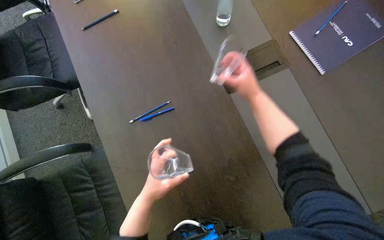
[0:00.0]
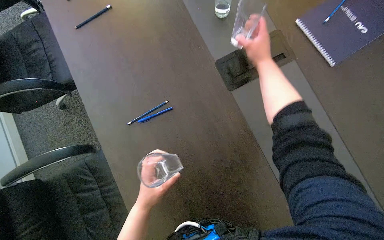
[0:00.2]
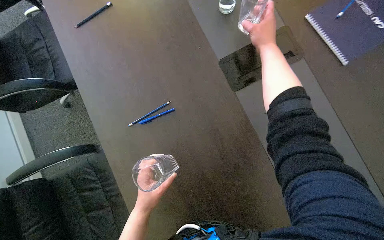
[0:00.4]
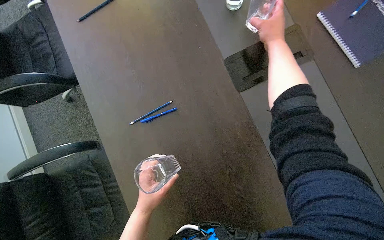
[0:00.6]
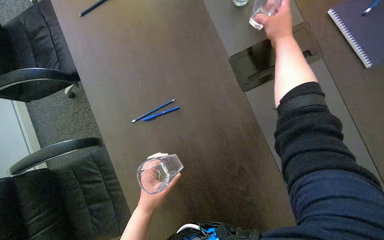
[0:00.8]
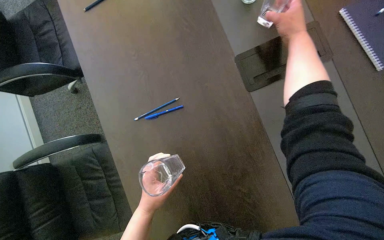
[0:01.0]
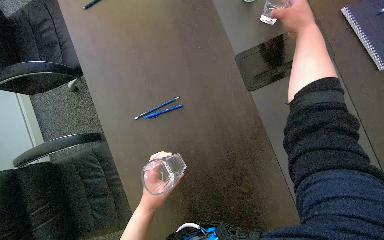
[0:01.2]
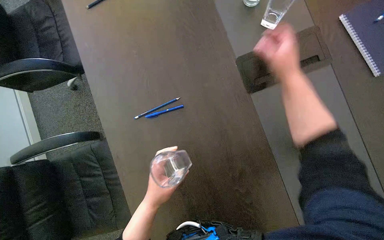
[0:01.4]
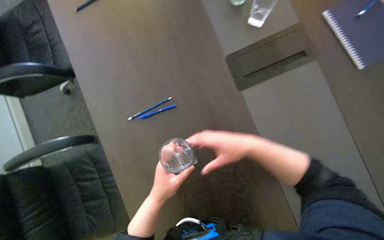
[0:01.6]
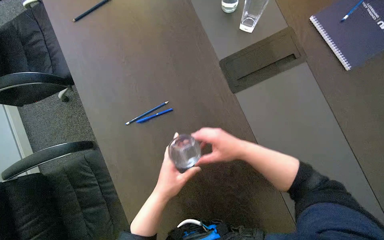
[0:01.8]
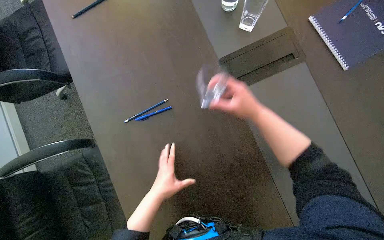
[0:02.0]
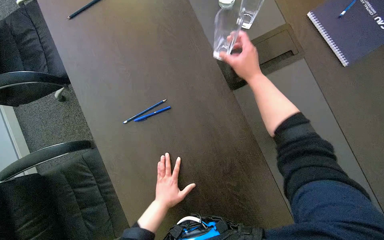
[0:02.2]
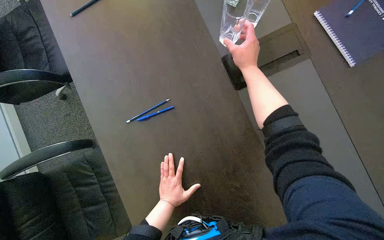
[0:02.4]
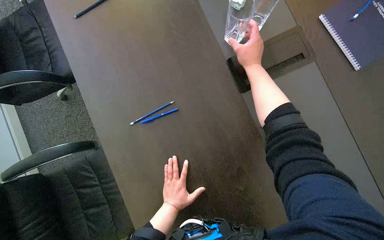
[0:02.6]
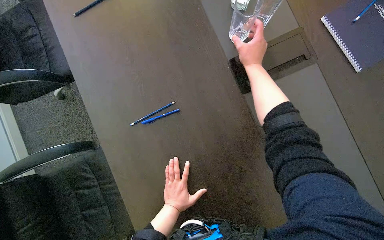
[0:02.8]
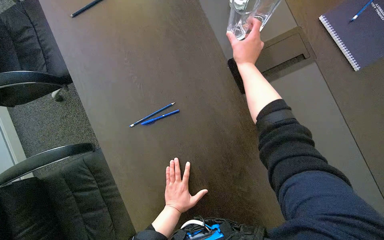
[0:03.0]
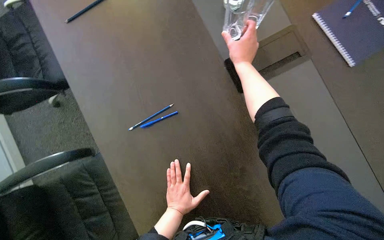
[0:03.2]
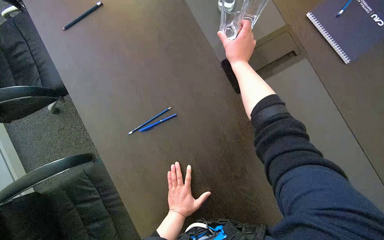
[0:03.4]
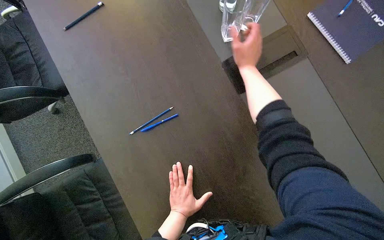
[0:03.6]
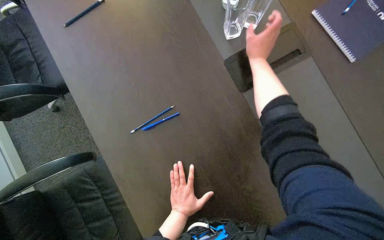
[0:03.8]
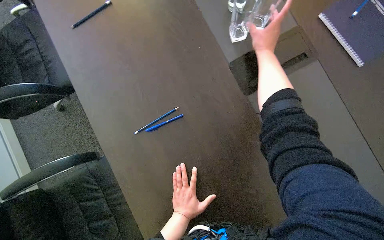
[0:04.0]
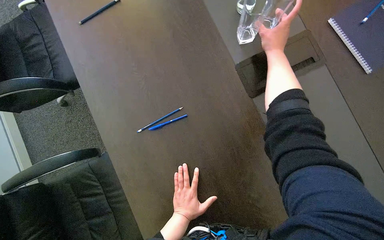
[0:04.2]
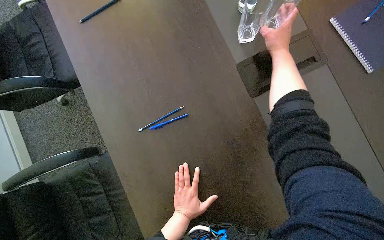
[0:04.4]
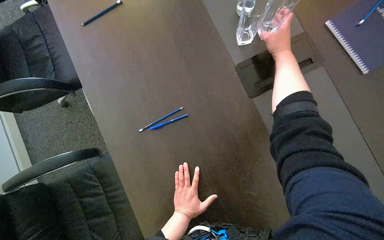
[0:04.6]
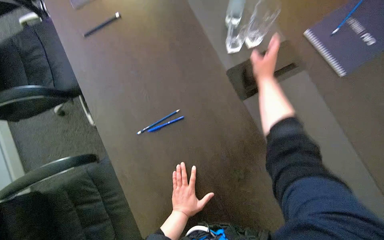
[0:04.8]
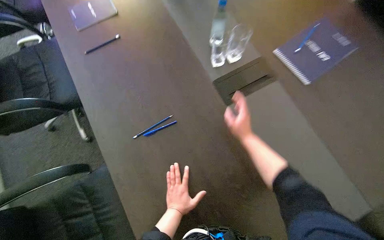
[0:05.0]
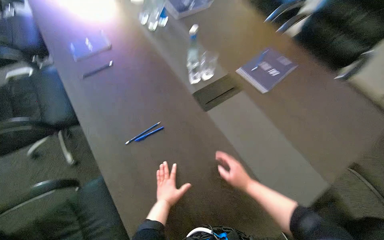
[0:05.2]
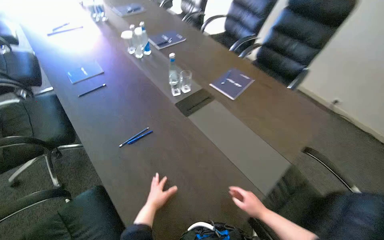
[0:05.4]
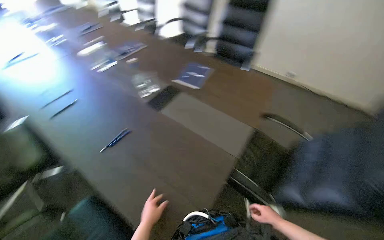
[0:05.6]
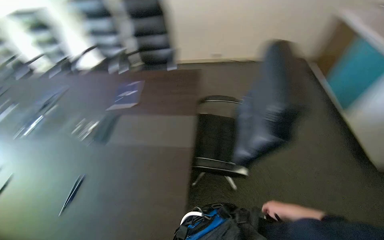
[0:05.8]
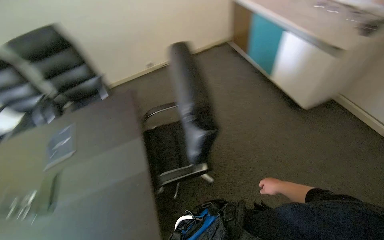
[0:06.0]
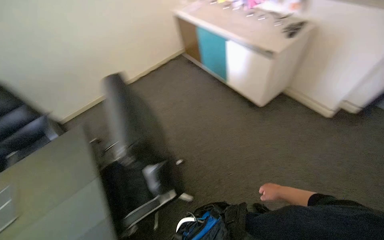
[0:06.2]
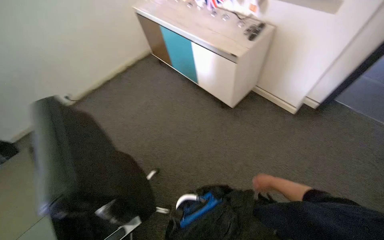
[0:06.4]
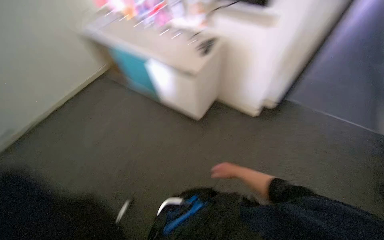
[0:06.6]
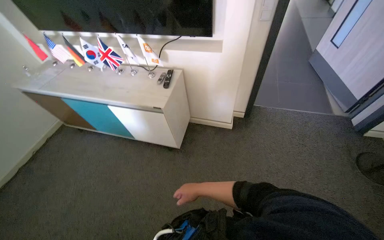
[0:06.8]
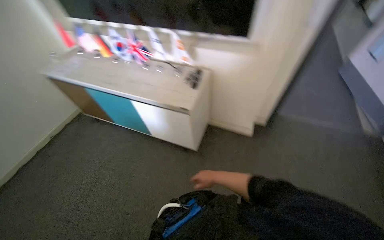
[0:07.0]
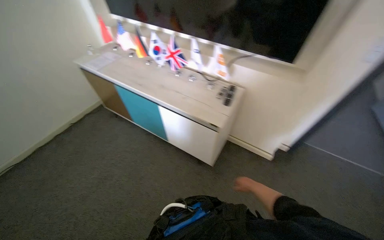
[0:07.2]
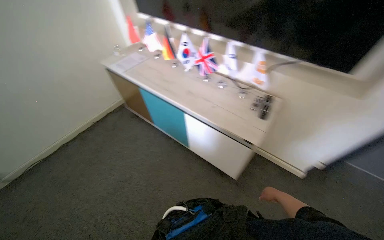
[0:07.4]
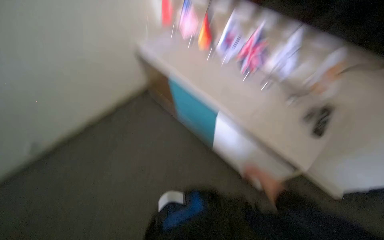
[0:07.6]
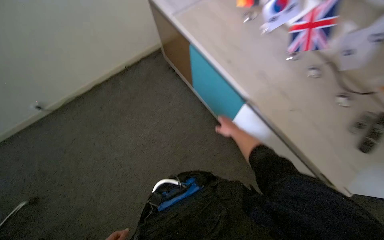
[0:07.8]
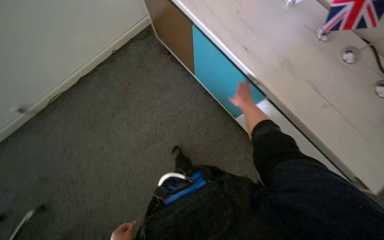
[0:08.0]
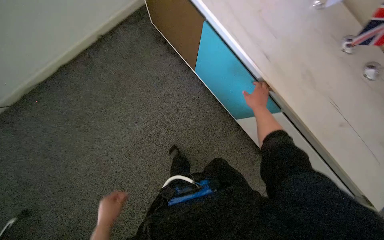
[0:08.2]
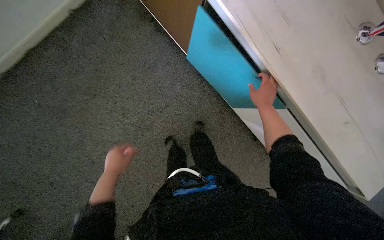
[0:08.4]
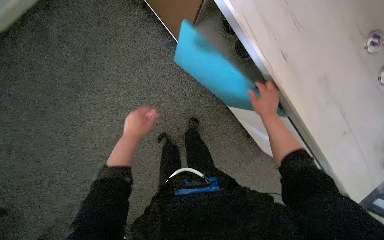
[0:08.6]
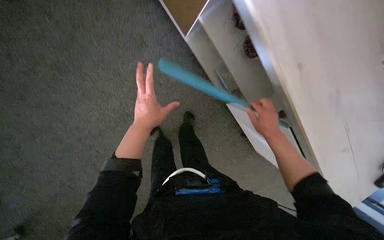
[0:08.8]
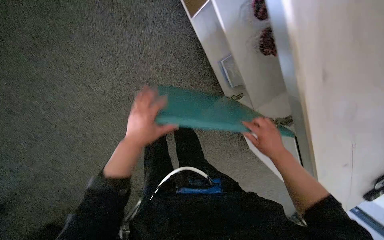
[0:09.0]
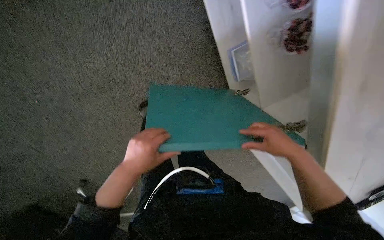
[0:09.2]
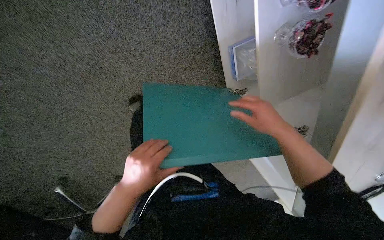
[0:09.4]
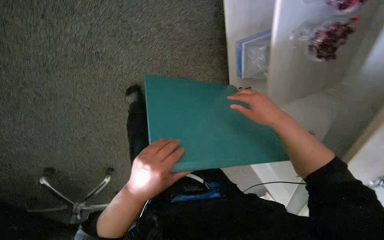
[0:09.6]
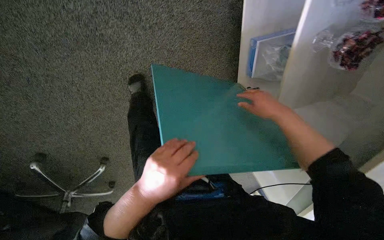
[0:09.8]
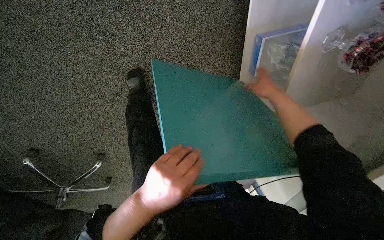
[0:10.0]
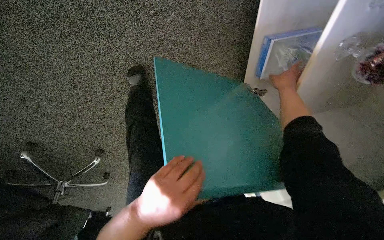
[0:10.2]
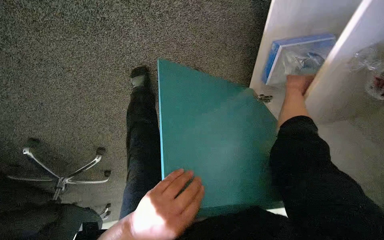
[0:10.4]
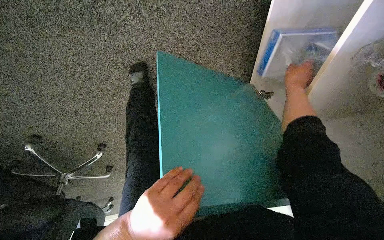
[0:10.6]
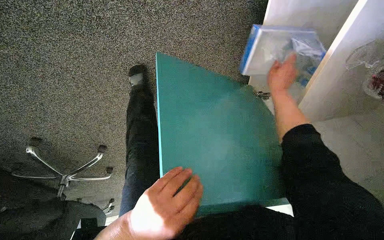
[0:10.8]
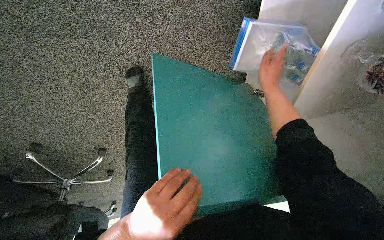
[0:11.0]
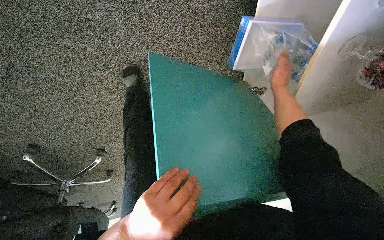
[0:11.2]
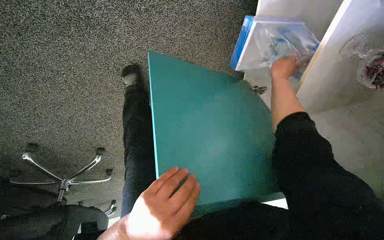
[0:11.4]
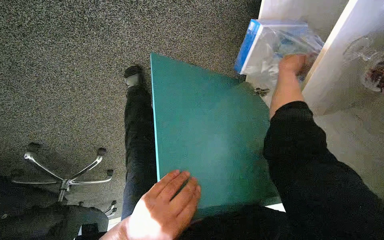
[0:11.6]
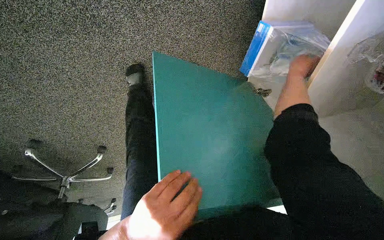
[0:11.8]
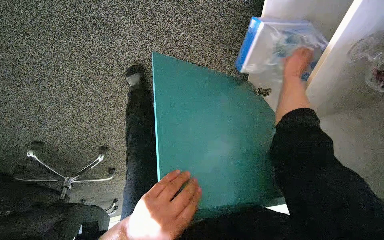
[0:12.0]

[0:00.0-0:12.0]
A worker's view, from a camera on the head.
Job: organizing items.
The whole recording: Organizing items in cabinet. The worker opens a cabinet, takes out and puts back a folder and a plastic bag with items.
0:01.6 to 0:03.0: The right hand heads up the picture and farther from the camera, covering roughly 30 cm, while the left hand travels farther from the camera by some 10 cm.
0:04.4 to 0:06.0: The camera is carried roughly 1 m. The head turns to the right by about 90 degrees. The view tips upward by approximately 35 degrees.
0:06.0 to 0:07.6: The head travels roughly 1 m. The wearer looks some 25 degrees further to the right.
0:07.6 to 0:09.0: The wearer moves about 80 cm. The camera is aimed roughly 25 degrees further to the right. The camera pitches downward, by roughly 40 degrees.
0:09.0 to 0:10.4: The wearer looks some 20 degrees further downward. The left hand shifts about 15 cm down the picture, while the right hand is displaced up the picture by about 40 cm.
0:10.4 to 0:12.0: The right hand travels to the left and back again, roughly 5 cm each way.

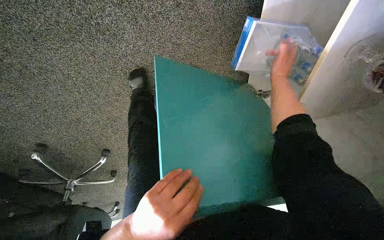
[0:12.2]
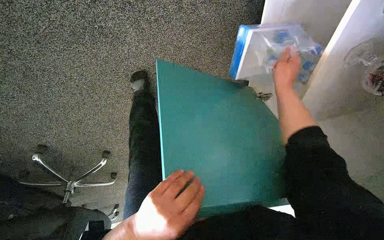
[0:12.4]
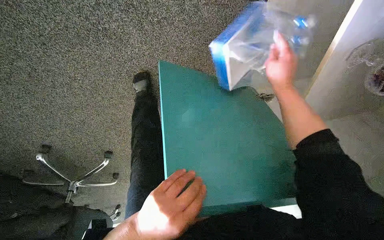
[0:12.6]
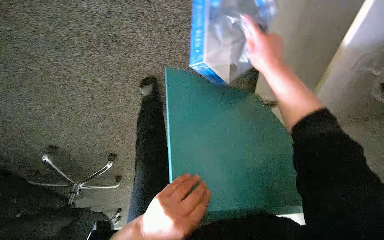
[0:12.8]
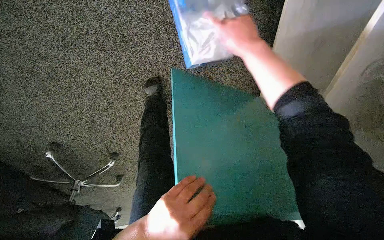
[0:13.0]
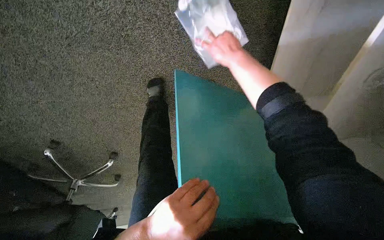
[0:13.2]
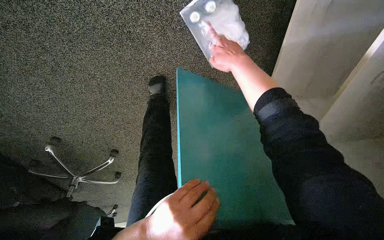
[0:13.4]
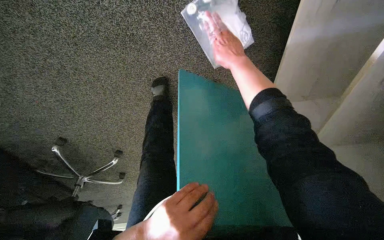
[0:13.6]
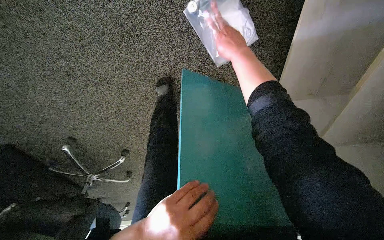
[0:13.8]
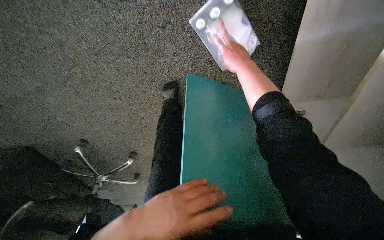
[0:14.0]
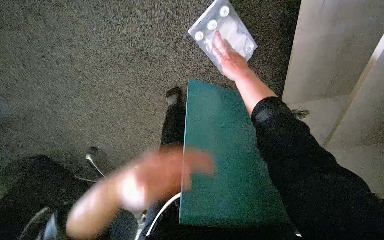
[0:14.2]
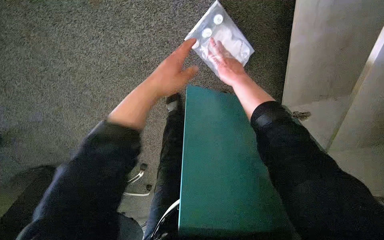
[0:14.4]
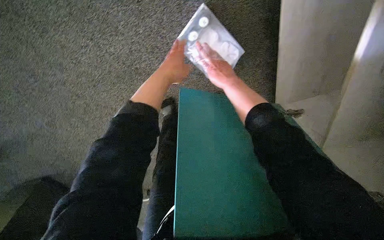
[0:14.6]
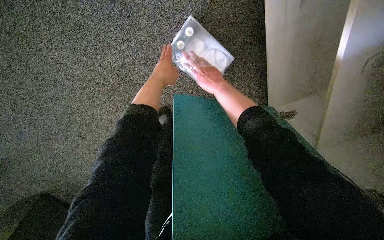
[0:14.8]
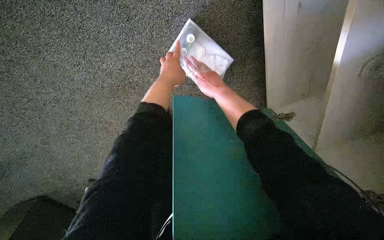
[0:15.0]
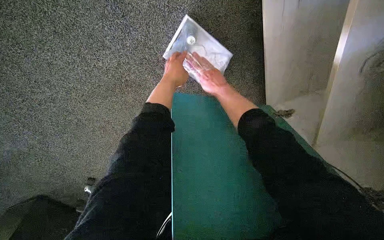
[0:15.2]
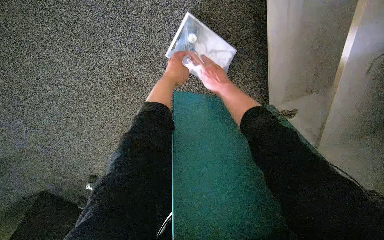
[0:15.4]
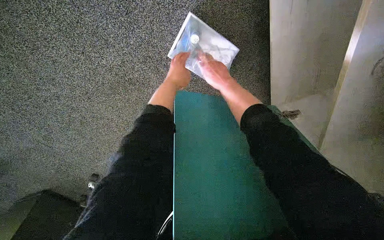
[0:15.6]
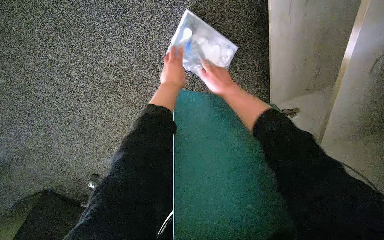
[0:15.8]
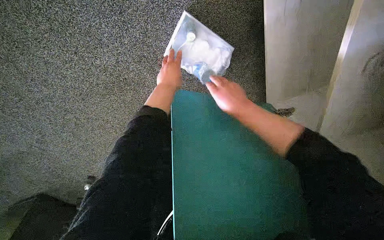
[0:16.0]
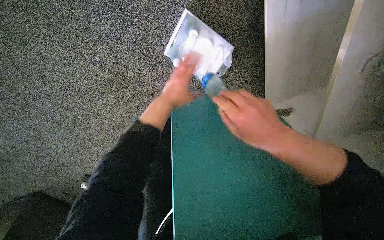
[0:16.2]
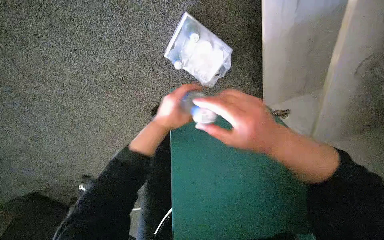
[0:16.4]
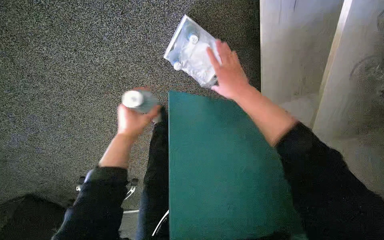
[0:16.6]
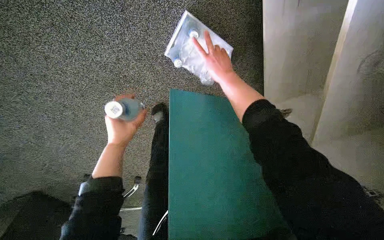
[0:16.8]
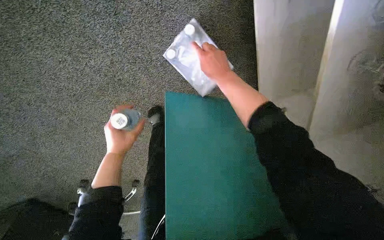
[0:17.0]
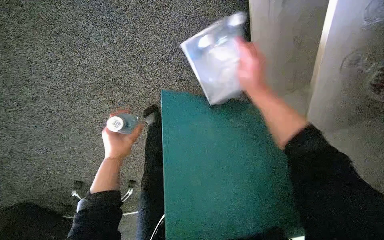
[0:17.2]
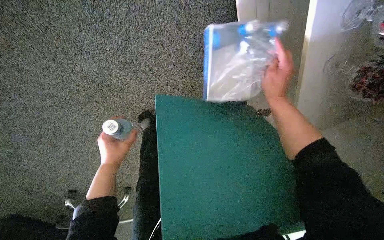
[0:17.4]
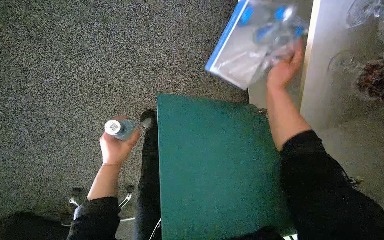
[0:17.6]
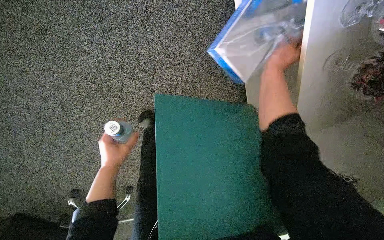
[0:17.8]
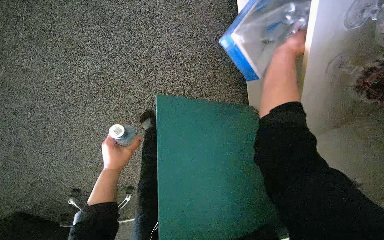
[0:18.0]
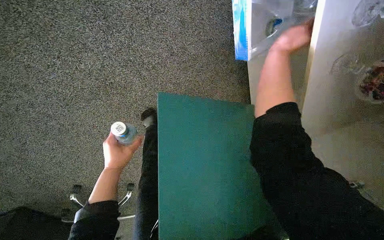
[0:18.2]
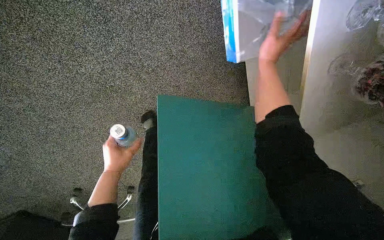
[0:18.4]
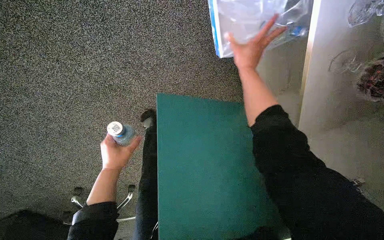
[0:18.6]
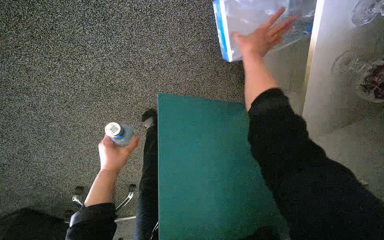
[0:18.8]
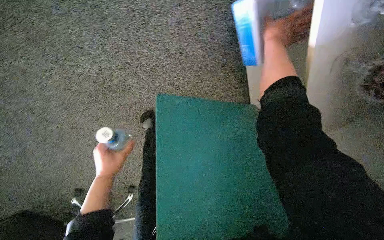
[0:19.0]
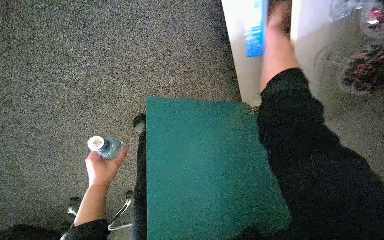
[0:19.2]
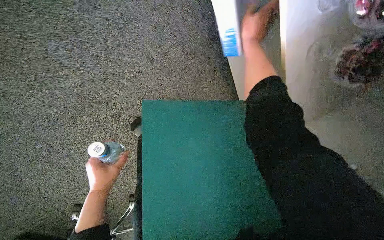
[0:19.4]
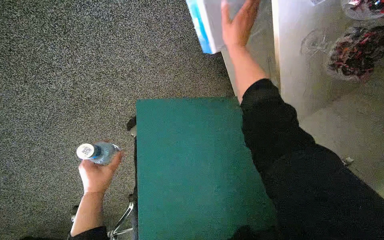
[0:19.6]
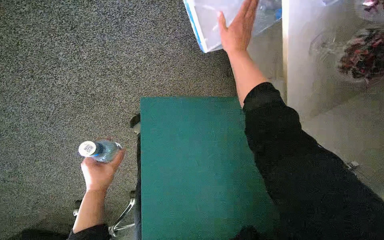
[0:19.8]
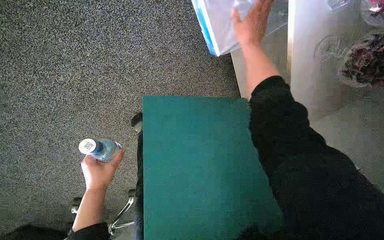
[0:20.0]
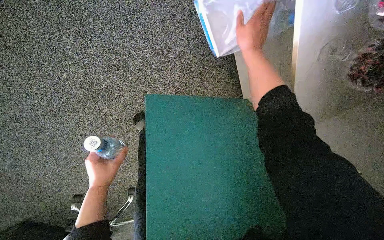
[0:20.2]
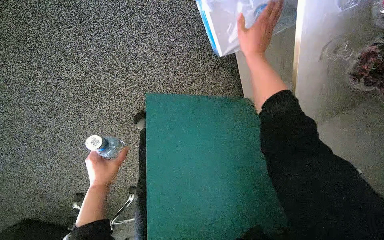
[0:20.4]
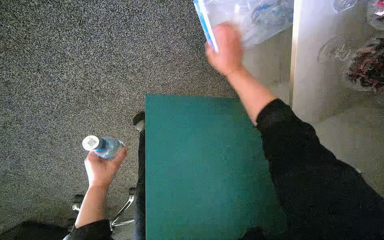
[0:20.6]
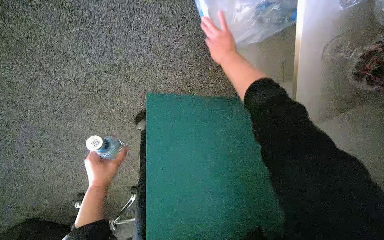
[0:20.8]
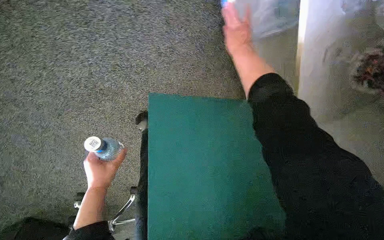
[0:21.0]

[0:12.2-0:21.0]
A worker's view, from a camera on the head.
Job: organizing items.
The whole recording: Organizing items in cabinet. The worker opens a cabinet, takes out and puts back a folder and a plastic bag with items.
0:12.2 to 0:13.6: The right hand goes some 30 cm to the left and nearer to the camera.
0:15.2 to 0:16.6: The left hand moves down the picture and to the left, about 20 cm. The right hand moves roughly 20 cm nearer to the camera and comes back.
0:16.6 to 0:18.0: The right hand moves to the right and up the picture, roughly 25 cm, while the left hand moves down the picture, roughly 10 cm.
0:18.0 to 0:19.6: The right hand goes left and right, approximately 15 cm each way, reversing 2 times.
0:19.6 to 0:21.0: The hands make small movements and keep their place.
